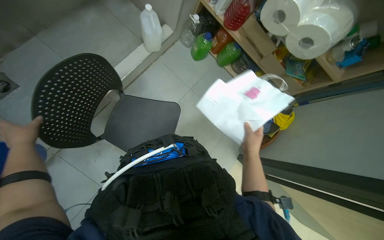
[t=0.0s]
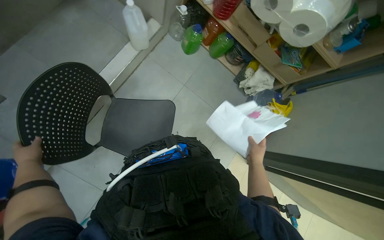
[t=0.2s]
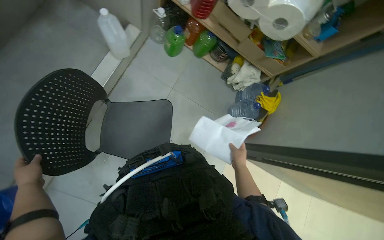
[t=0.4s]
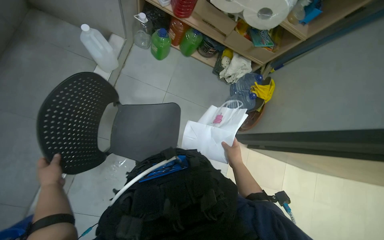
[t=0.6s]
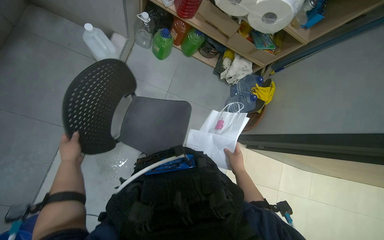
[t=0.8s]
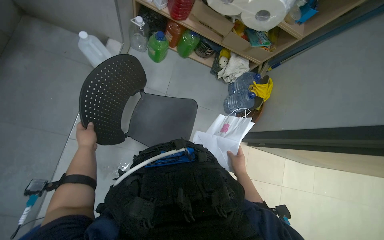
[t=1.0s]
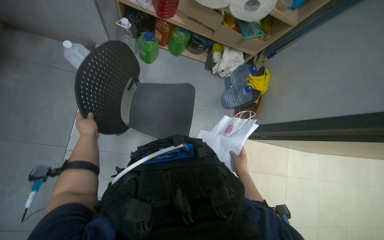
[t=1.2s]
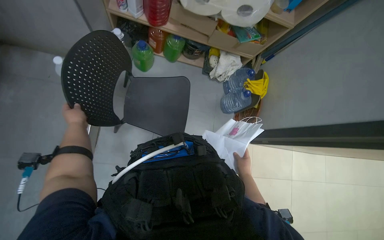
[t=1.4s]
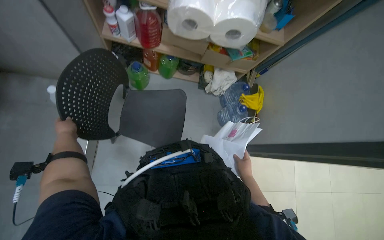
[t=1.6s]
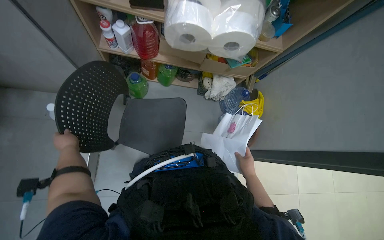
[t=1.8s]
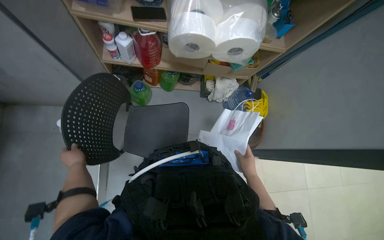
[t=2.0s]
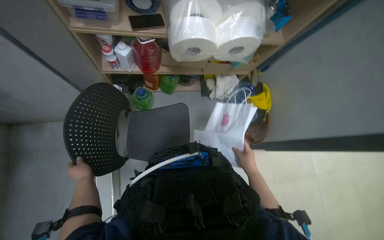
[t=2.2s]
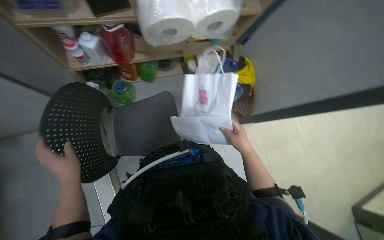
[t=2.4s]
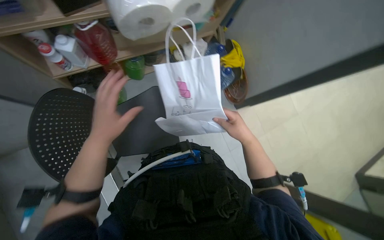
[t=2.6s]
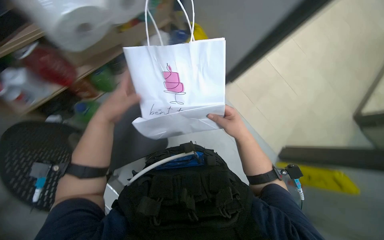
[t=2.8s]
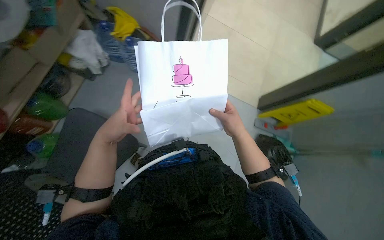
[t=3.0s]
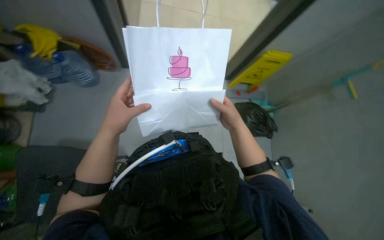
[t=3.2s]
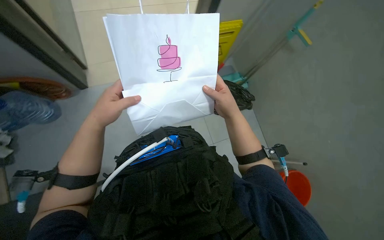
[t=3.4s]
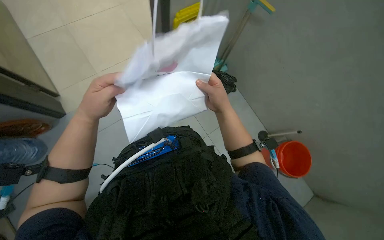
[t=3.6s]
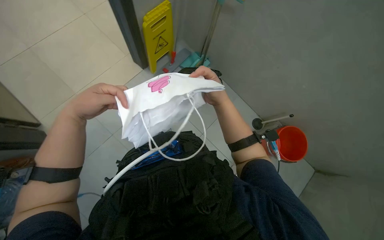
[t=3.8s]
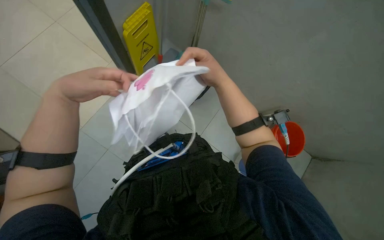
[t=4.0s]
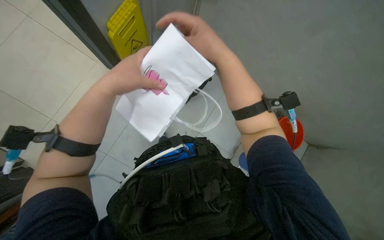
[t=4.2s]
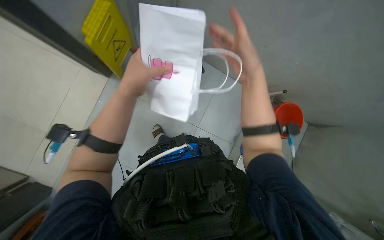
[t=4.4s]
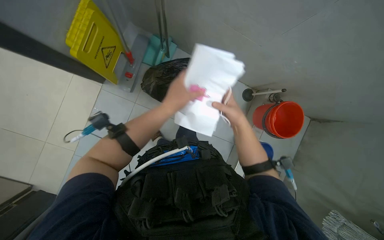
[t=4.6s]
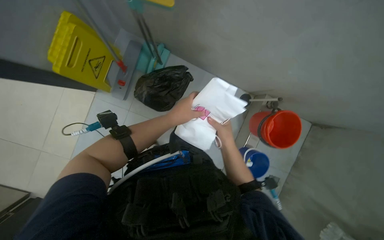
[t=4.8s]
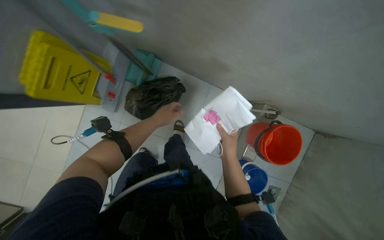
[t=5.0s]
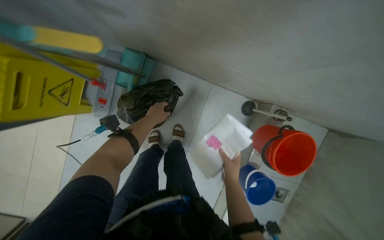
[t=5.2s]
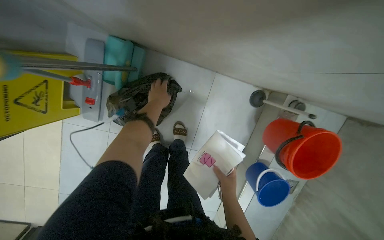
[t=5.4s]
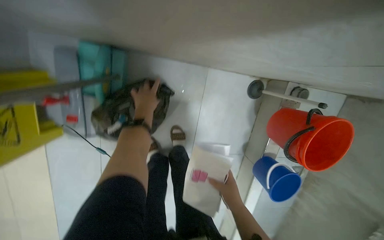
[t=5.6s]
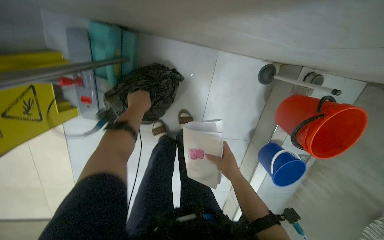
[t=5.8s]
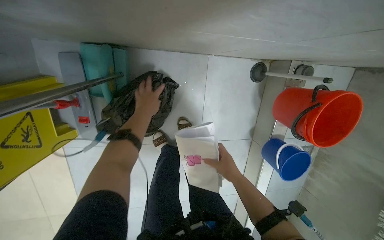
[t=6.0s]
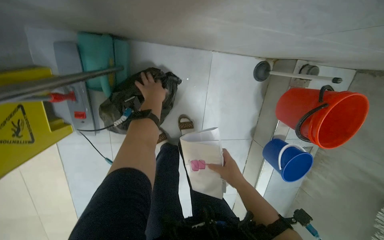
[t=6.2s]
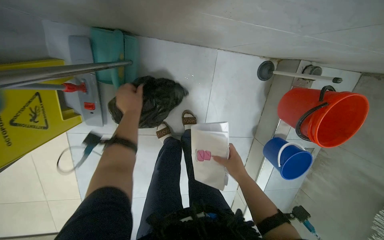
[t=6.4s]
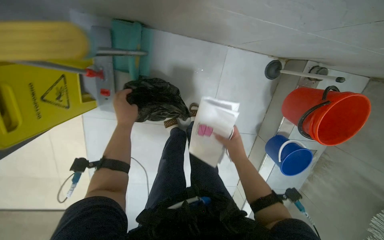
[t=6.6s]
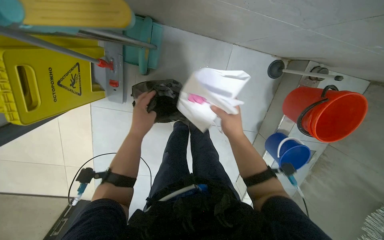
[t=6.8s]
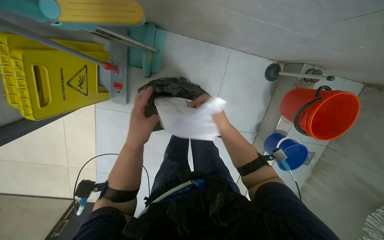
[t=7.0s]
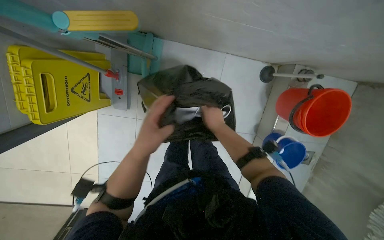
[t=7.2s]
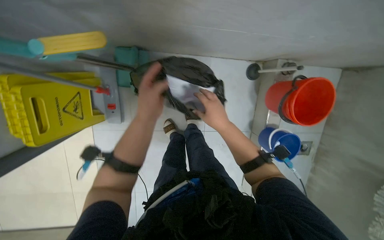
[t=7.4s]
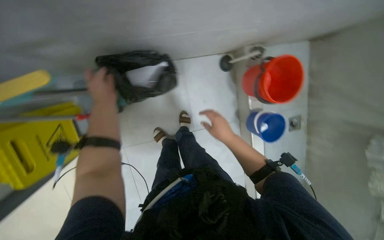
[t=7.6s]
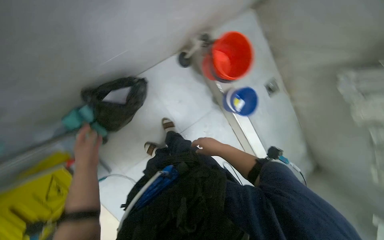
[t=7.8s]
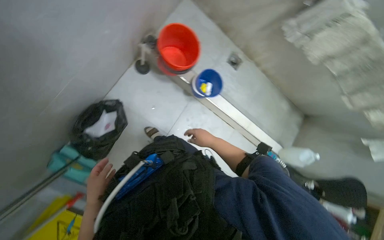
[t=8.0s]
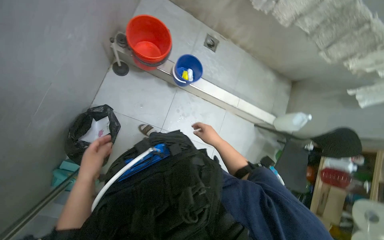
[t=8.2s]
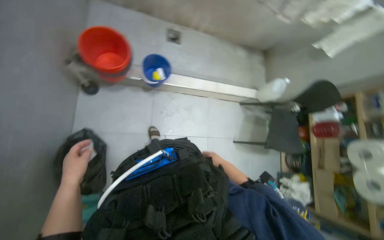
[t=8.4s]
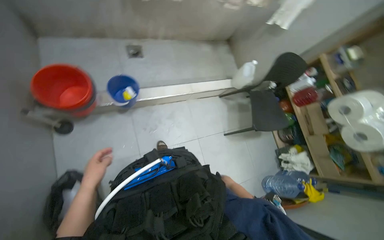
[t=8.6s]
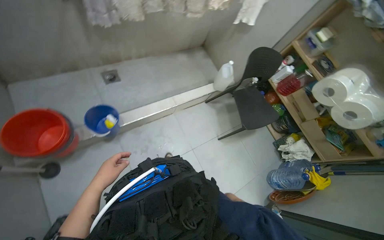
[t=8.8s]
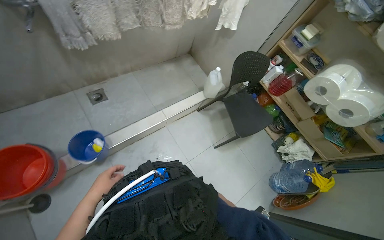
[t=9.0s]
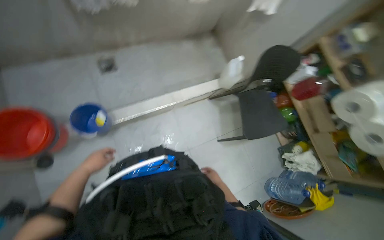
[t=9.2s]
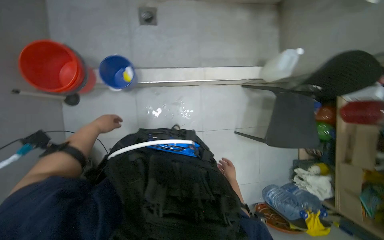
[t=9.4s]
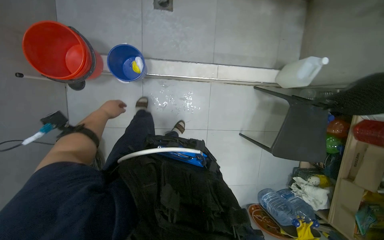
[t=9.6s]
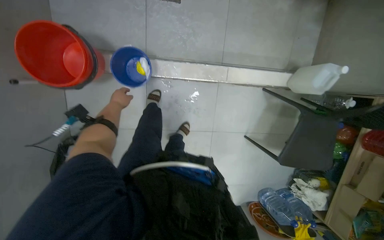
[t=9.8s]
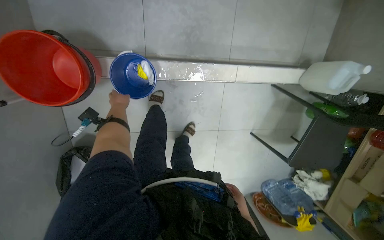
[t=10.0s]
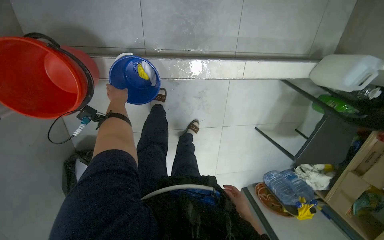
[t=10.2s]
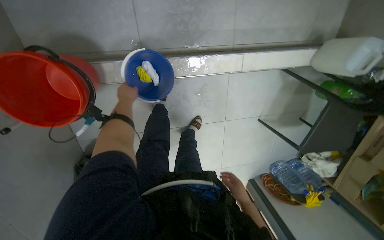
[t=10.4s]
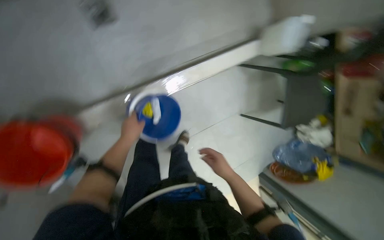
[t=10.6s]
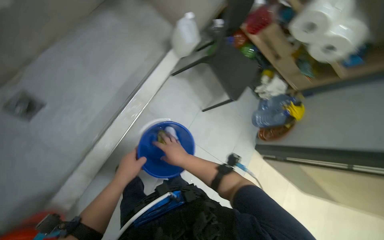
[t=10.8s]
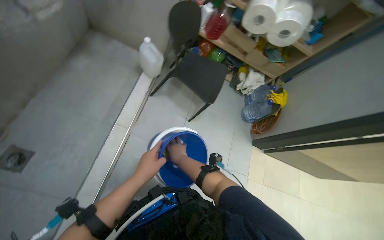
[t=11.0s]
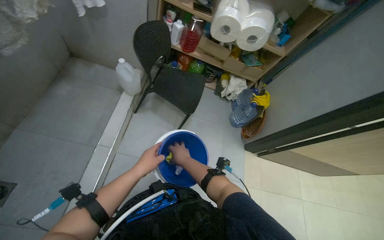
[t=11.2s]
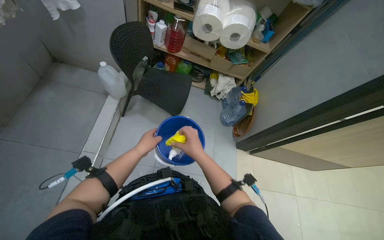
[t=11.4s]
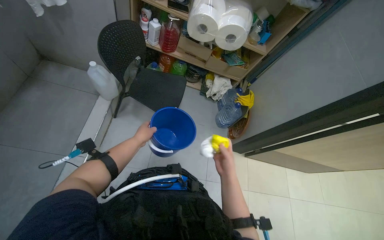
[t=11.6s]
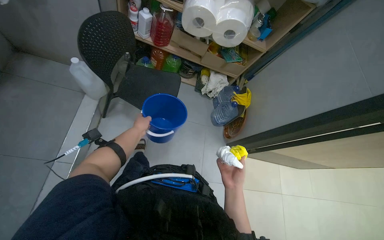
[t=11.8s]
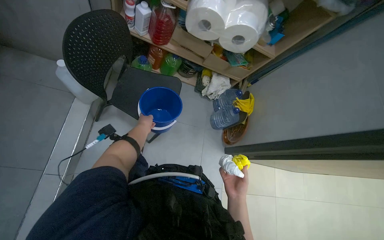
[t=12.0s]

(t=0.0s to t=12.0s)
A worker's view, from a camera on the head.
Job: organizing items.
The whole recording: Organizing cleaning supplies and cloths. The worker removes and folds cleaning cloths, then organizes sponges and dish other supplies on shelves and a chair.
t=0.0s - t=1.6s: The scene turns about 30 degrees counterclockwise in the picture. The right hand is displaced farther from the camera by about 10 cm.
t=1.6s - t=3.0s: The view tips downward by about 15 degrees. The scene rotates counterclockwise by roughly 35 degrees. The left hand heads to the right and nearer to the camera, covering roughly 15 cm; the right hand heads to the left, nearer to the camera and up the picture, covering approximately 25 cm.
t=3.0s - t=4.4s: The scene rotates counterclockwise by roughly 35 degrees.
t=6.0s - t=7.6s: The left hand reaches some 30 cm down the picture, then returns.
t=7.6s - t=9.0s: The head travels roughly 70 cm. Everything in view rotates approximately 110 degrees counterclockwise.
t=9.0s - t=10.4s: The camera travels about 70 cm. The wearer looks approximately 35 degrees further to the left. The view tilts roughly 40 degrees downward.
t=10.4s - t=12.0s: The camera travels roughly 80 cm. The wearer's head swings roughly 75 degrees to the right. The camera pitches upward, by about 15 degrees.

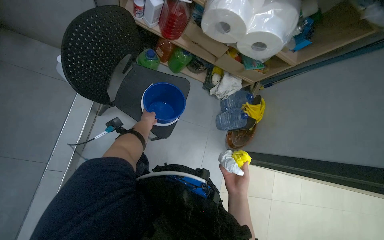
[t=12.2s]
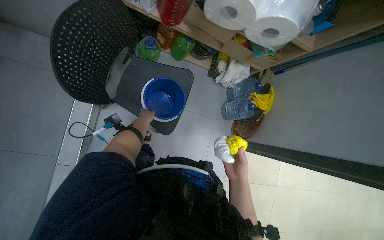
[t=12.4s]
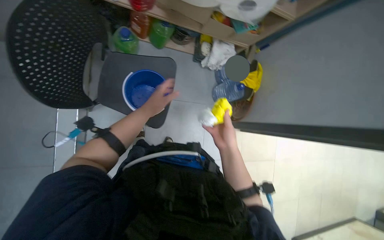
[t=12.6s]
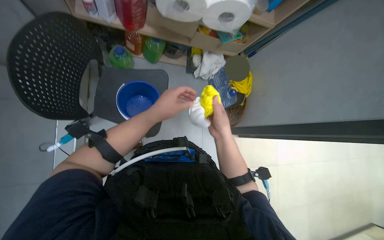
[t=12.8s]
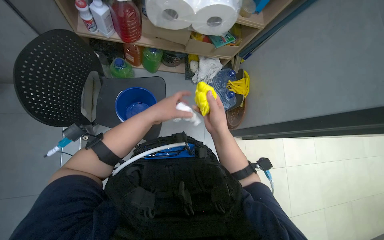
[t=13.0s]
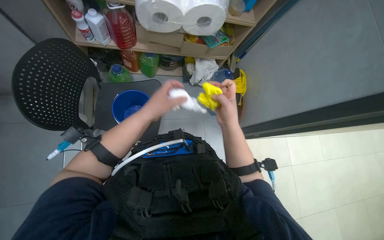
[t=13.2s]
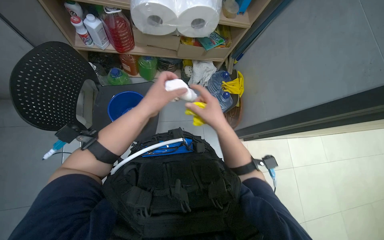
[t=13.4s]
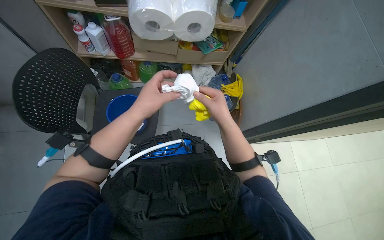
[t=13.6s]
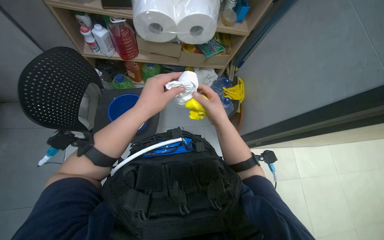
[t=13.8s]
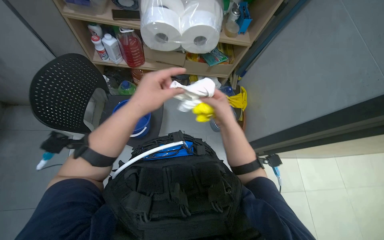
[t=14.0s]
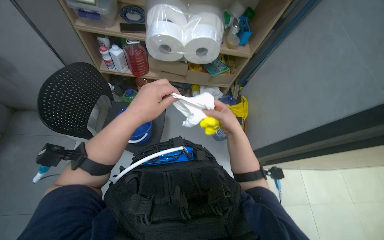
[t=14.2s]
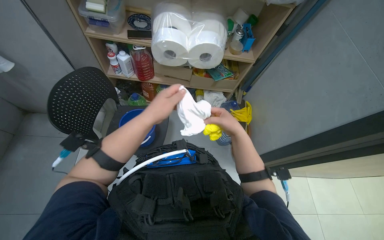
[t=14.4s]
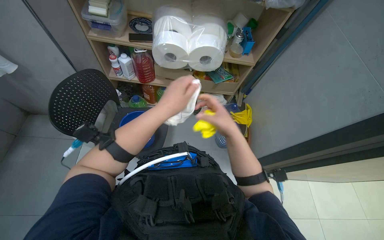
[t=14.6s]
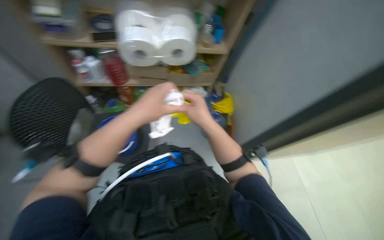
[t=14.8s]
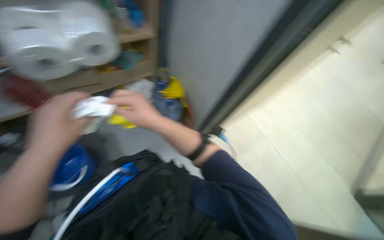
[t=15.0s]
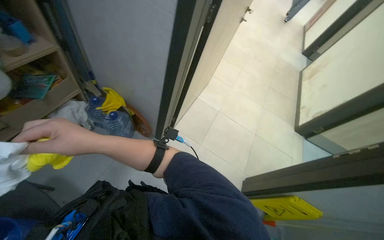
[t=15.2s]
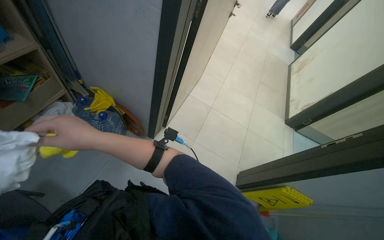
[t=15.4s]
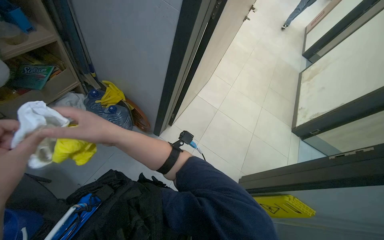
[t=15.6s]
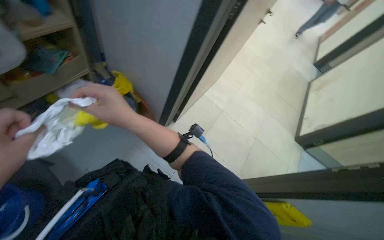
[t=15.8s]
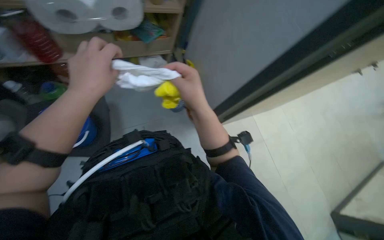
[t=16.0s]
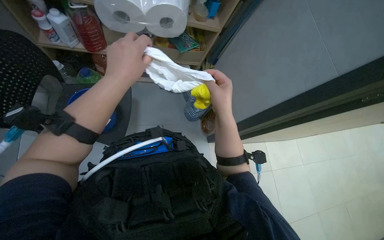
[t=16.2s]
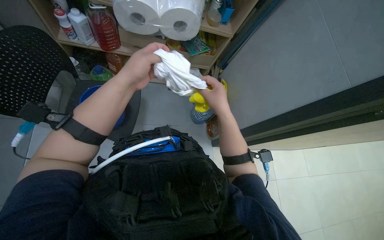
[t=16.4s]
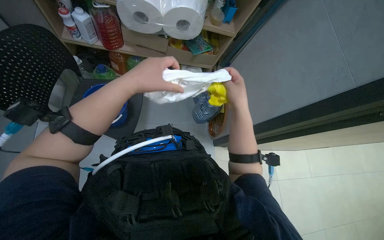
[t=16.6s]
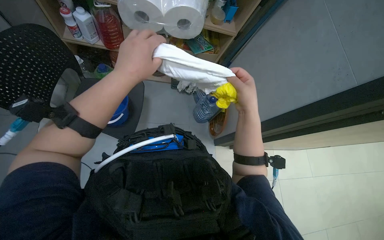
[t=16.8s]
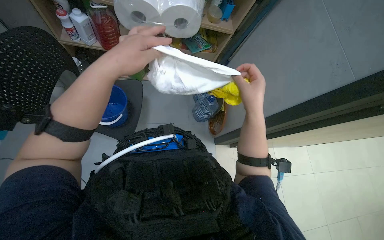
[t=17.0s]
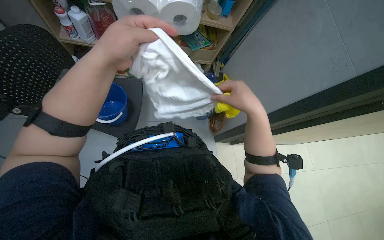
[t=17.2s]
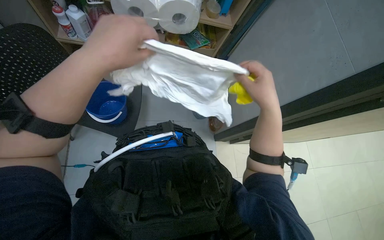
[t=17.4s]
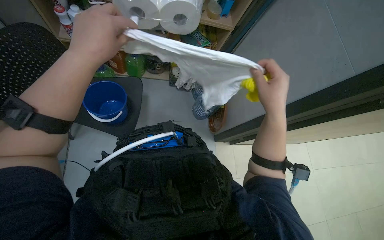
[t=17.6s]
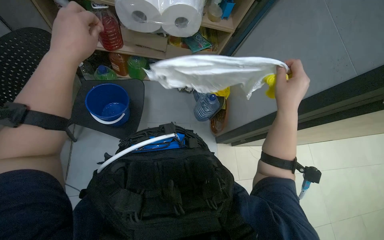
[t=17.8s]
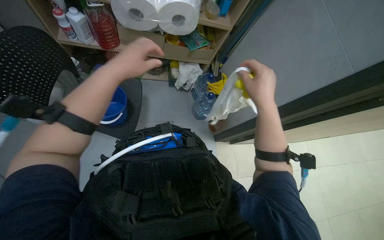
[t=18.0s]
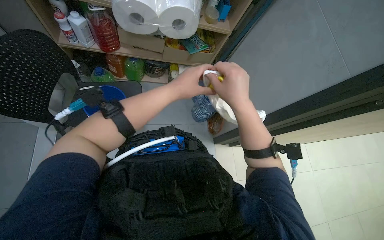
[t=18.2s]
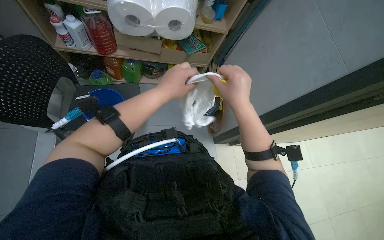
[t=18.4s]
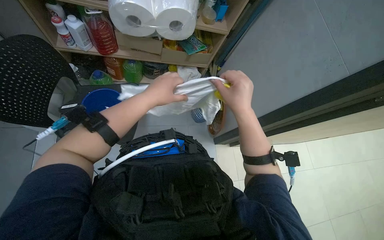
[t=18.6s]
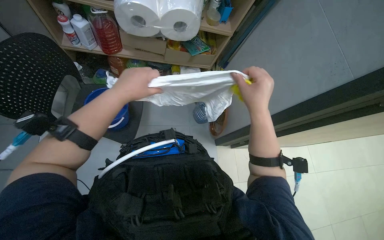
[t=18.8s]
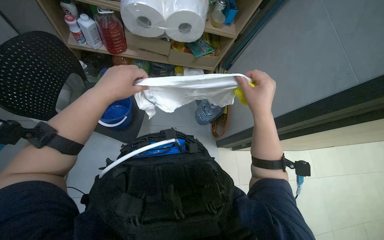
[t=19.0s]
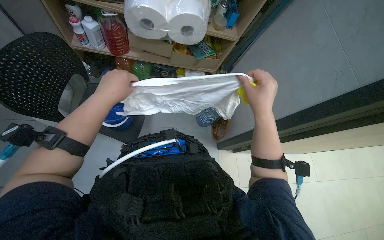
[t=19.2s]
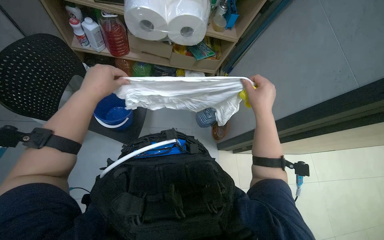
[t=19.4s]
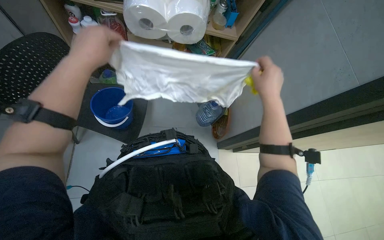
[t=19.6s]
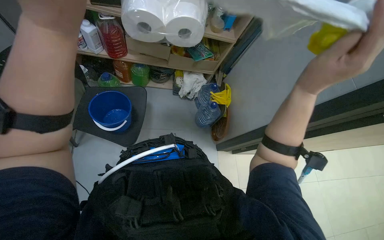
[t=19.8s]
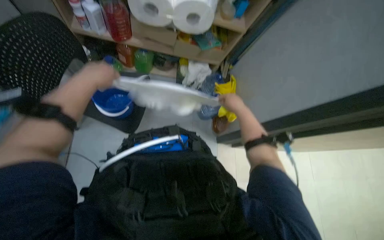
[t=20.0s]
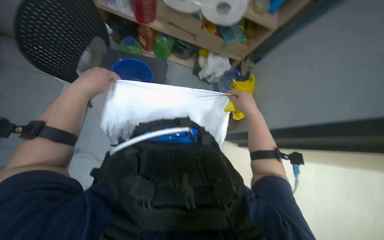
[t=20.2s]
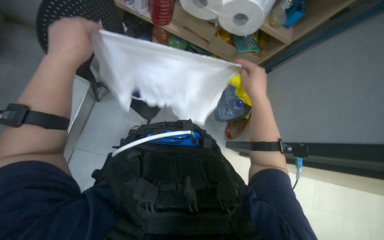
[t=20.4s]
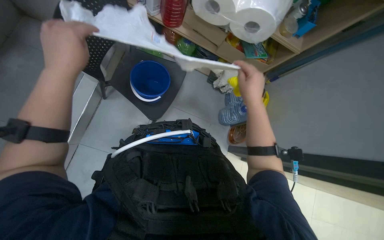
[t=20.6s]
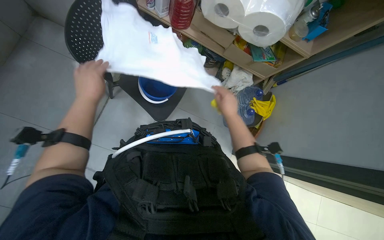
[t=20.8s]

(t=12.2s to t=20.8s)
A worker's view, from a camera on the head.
Job: organizing items.
The whole recording: Organizing cleaning supplies and cloths. The worker removes and folds cleaning cloths, then organizes sponges and dish other supplies on shelves and a chair.
t=12.2s - t=13.6s: The left hand goes roughly 35 cm nearer to the camera and to the right, while the right hand moves up the picture, about 15 cm.
t=13.6s - t=15.0s: The wearer looks roughly 25 degrees further to the right.
t=15.0s - t=16.6s: The scene turns approximately 30 degrees clockwise in the picture.
t=18.0s - t=19.4s: The left hand moves approximately 15 cm to the right and comes back.
t=19.4s - t=20.8s: The left hand goes nearer and farther, roughly 20 cm each way, reversing 3 times.
